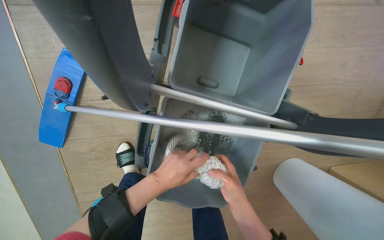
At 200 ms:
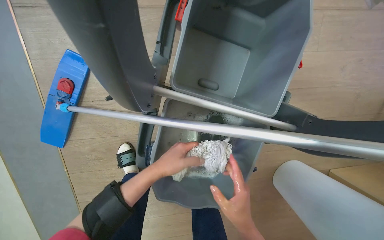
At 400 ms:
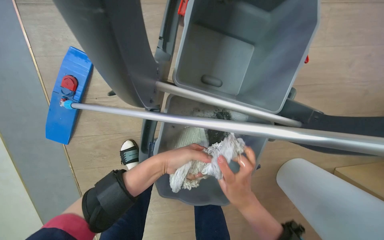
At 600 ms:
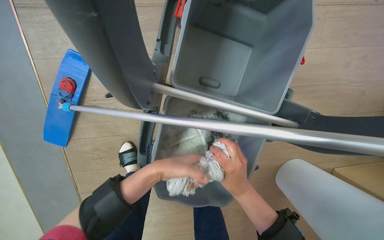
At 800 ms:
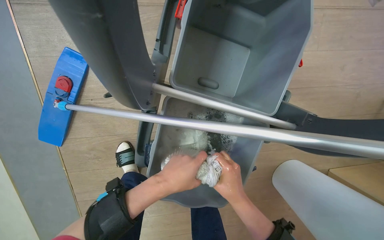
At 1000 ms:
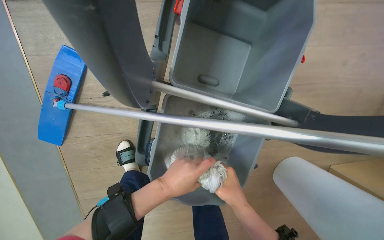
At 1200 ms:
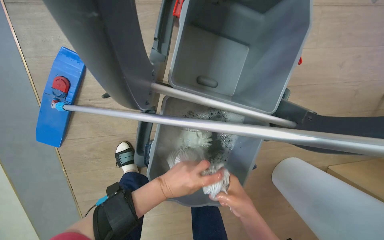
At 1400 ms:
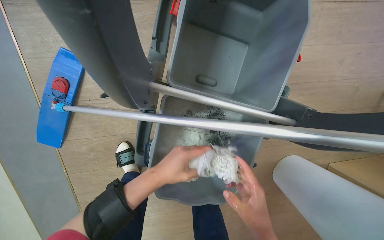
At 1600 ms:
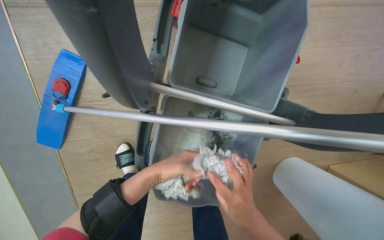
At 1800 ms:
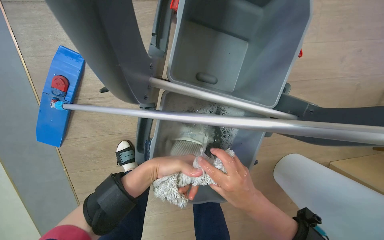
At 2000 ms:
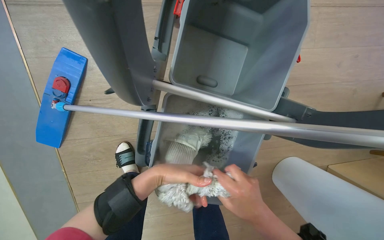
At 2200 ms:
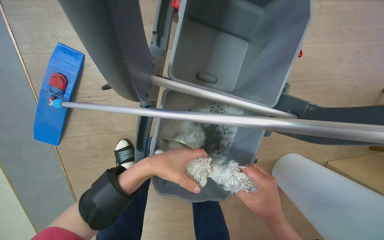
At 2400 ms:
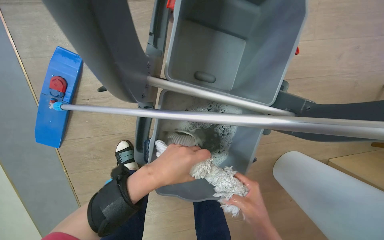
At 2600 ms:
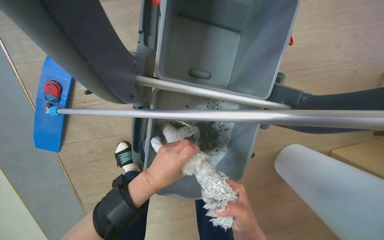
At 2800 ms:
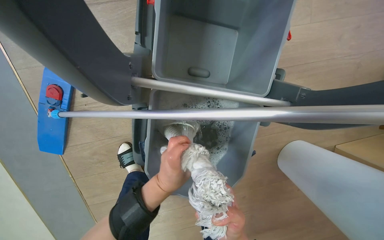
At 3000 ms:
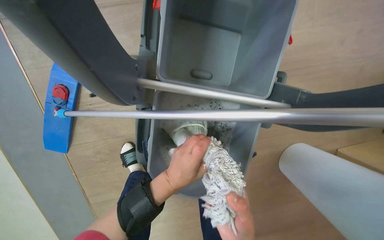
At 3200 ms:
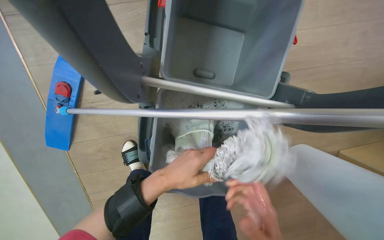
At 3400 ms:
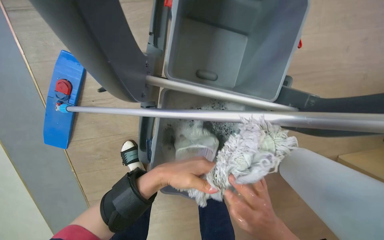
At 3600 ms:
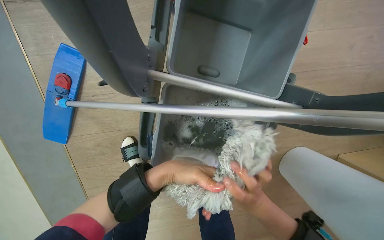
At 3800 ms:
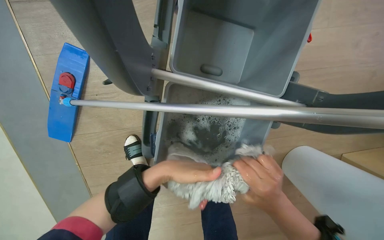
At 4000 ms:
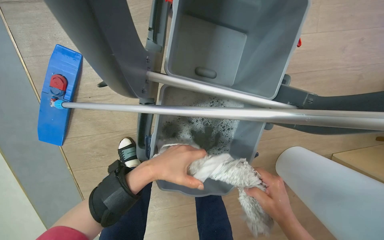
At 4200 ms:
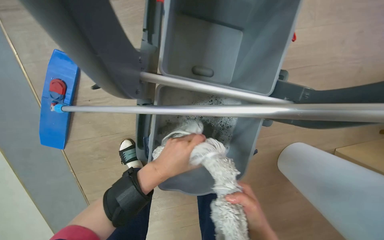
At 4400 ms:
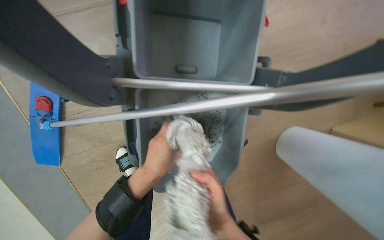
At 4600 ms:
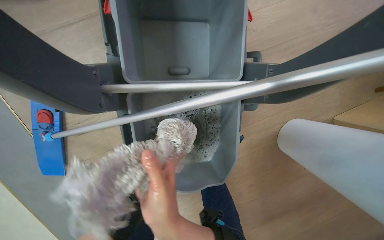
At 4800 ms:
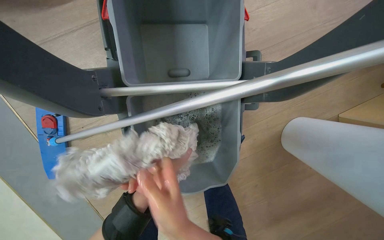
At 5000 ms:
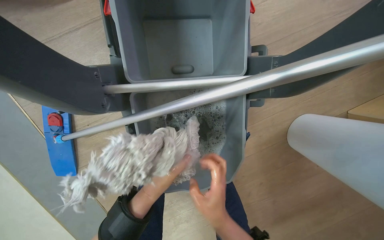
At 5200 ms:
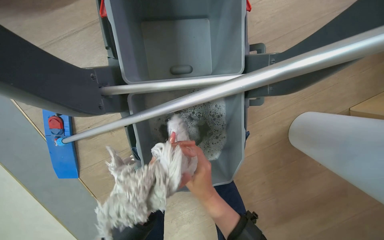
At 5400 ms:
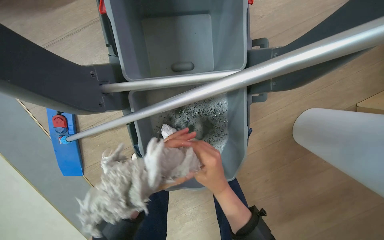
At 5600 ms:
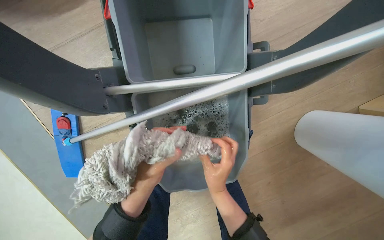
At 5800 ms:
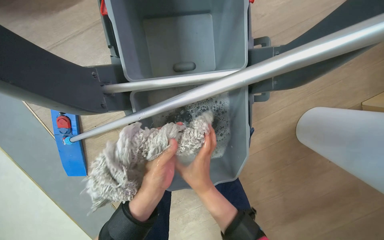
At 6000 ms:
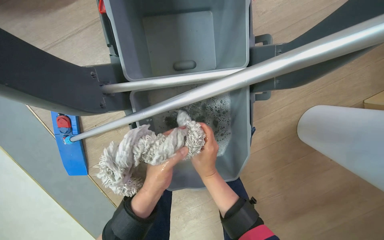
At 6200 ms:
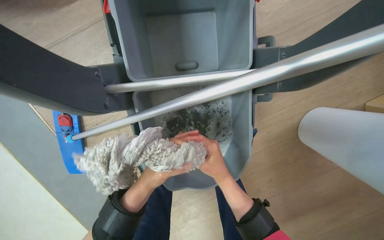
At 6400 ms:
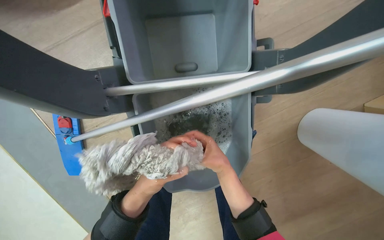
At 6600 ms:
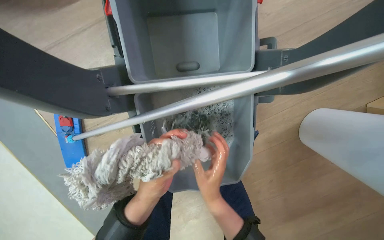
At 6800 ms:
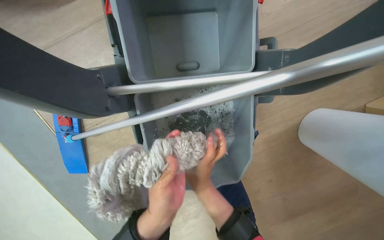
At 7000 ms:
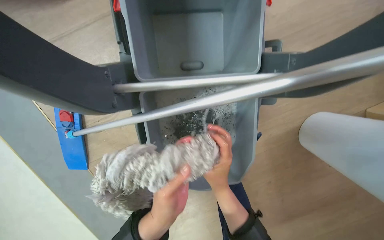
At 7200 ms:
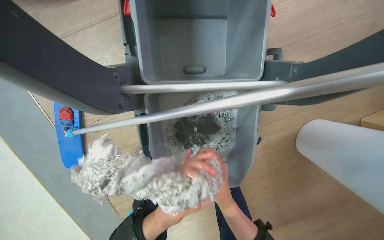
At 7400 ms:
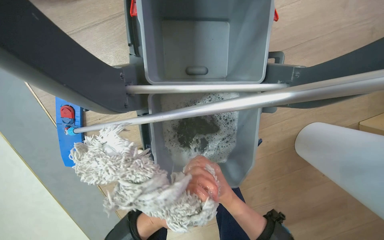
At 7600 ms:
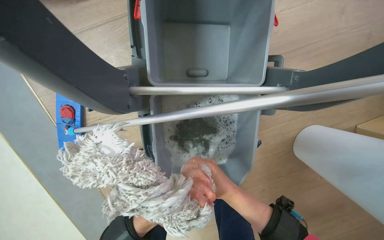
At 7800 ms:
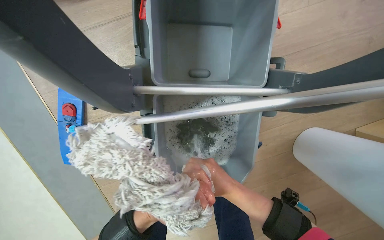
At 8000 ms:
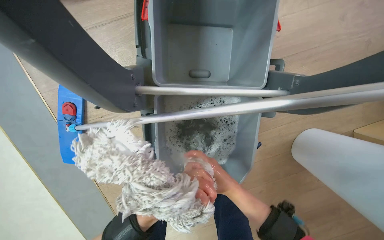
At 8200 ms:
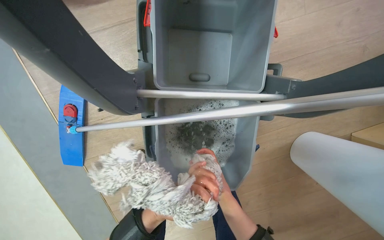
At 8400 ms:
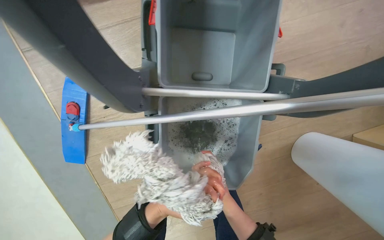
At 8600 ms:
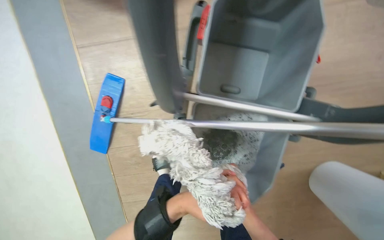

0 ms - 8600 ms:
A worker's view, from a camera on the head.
Job: preparing cleaning supplies.
The whole recording: Preparing mop for cleaning. The worker washes and wrings out the mop head and a cloth in the cleaning bucket.
0 ms - 1400 ms: The right hand moves nearer to the camera, roughly 10 cm.
5800 ms - 7200 ms: The hands stay close to where they were, moving slightly.

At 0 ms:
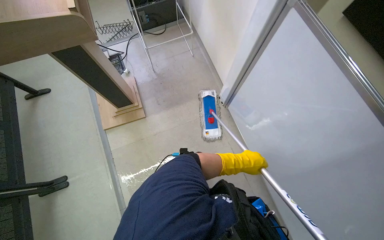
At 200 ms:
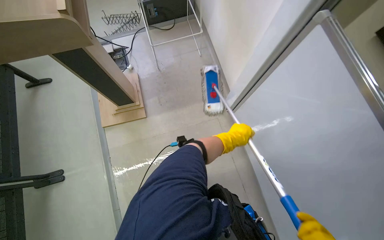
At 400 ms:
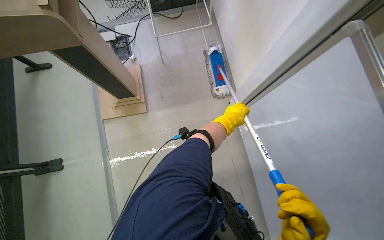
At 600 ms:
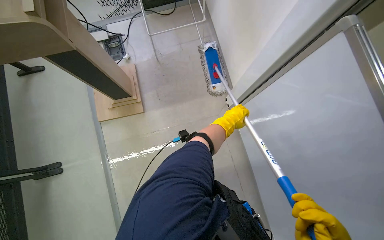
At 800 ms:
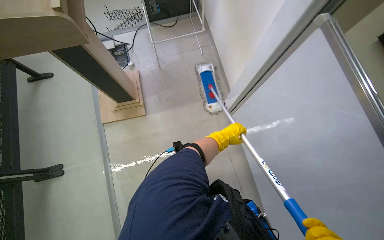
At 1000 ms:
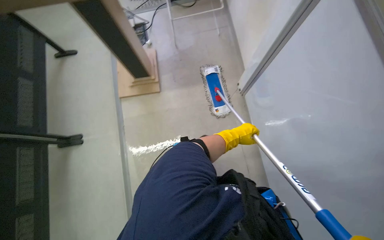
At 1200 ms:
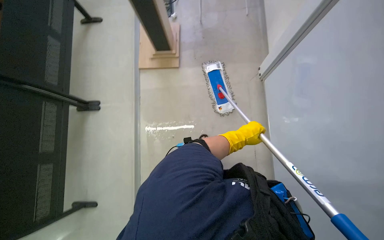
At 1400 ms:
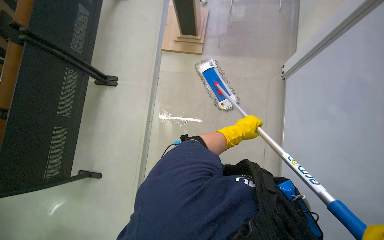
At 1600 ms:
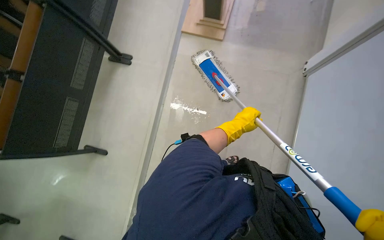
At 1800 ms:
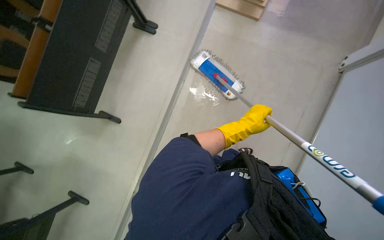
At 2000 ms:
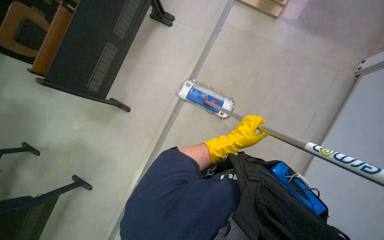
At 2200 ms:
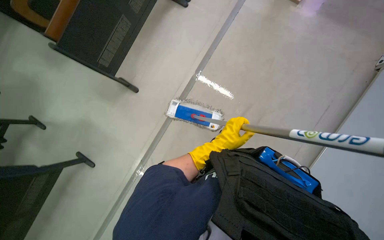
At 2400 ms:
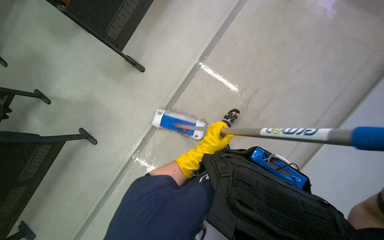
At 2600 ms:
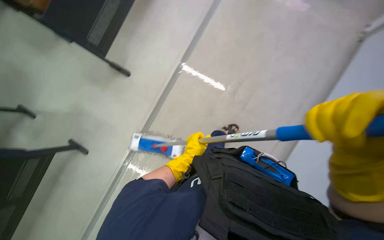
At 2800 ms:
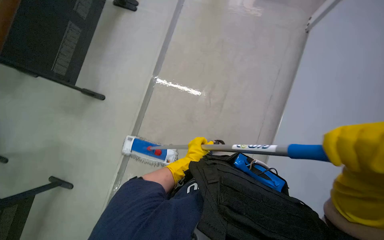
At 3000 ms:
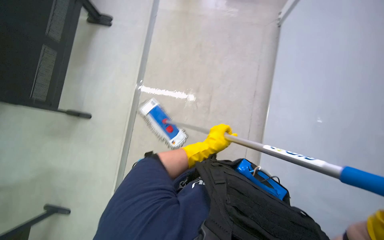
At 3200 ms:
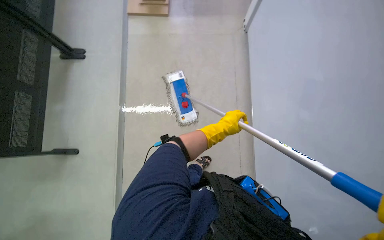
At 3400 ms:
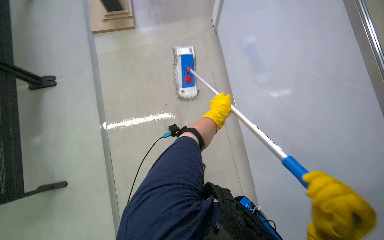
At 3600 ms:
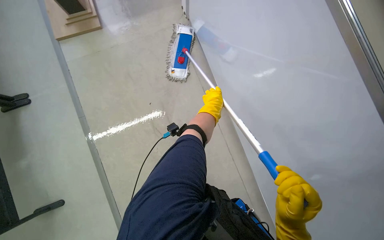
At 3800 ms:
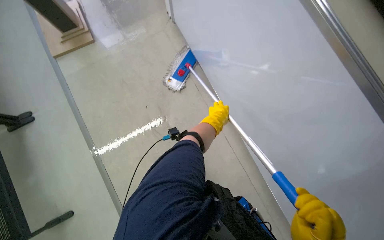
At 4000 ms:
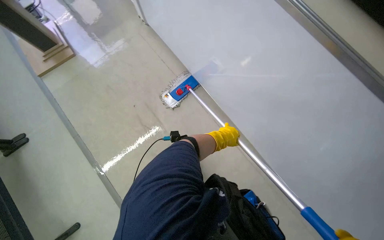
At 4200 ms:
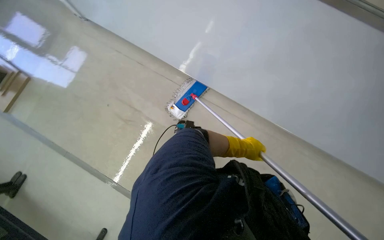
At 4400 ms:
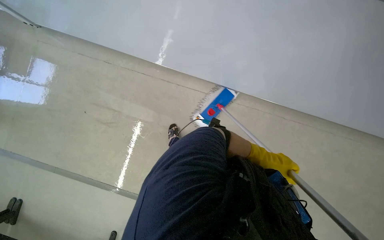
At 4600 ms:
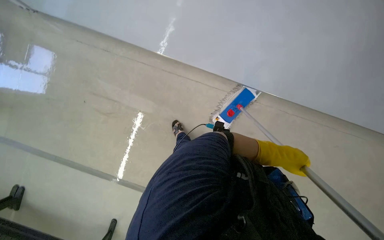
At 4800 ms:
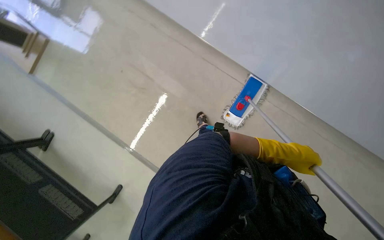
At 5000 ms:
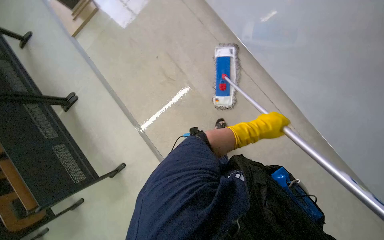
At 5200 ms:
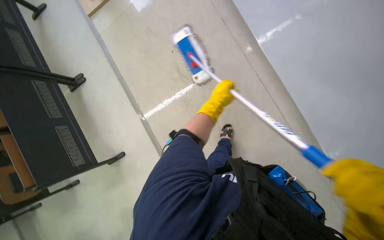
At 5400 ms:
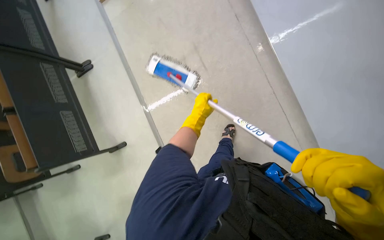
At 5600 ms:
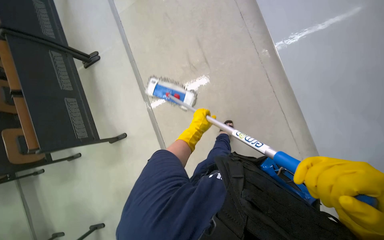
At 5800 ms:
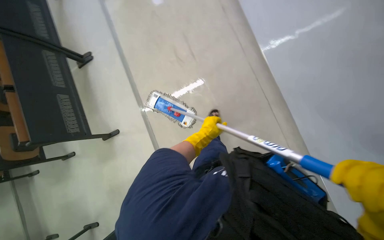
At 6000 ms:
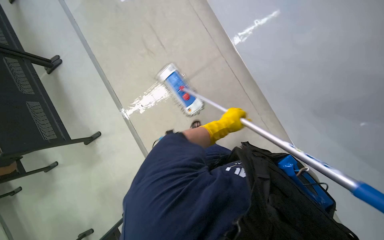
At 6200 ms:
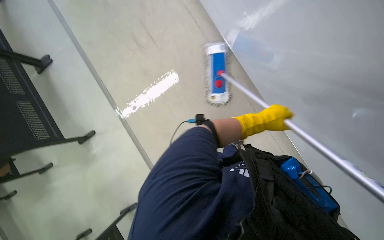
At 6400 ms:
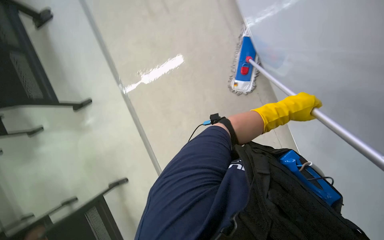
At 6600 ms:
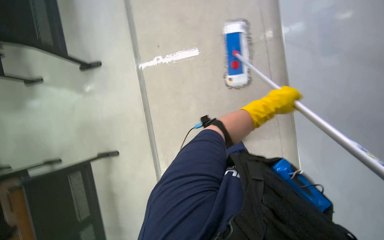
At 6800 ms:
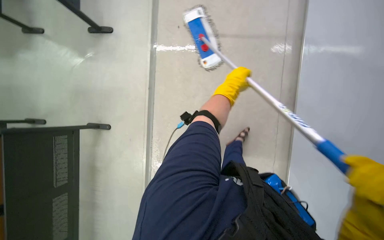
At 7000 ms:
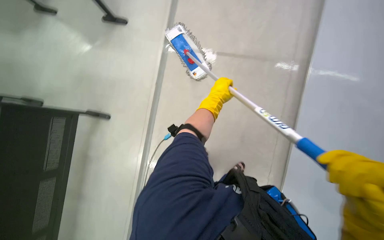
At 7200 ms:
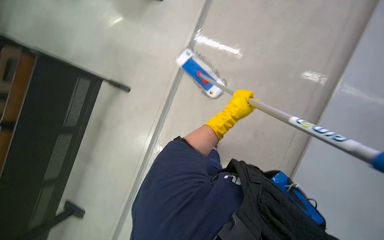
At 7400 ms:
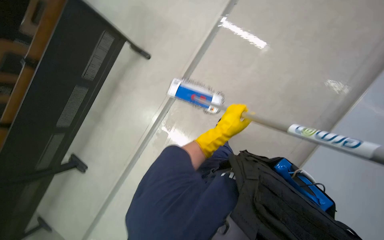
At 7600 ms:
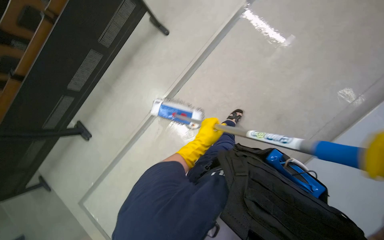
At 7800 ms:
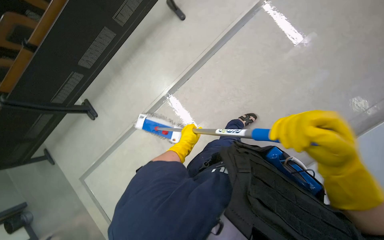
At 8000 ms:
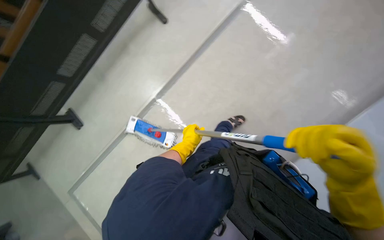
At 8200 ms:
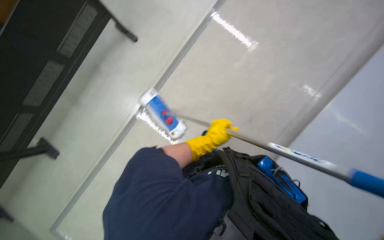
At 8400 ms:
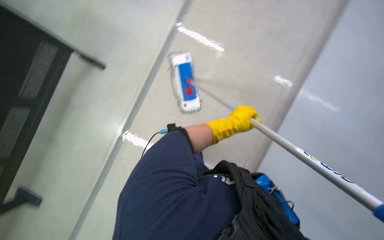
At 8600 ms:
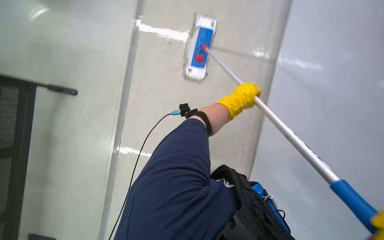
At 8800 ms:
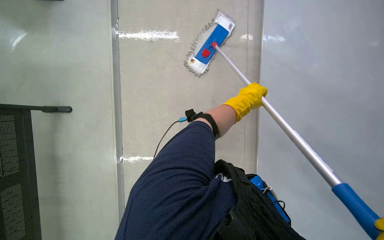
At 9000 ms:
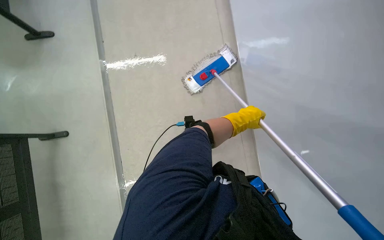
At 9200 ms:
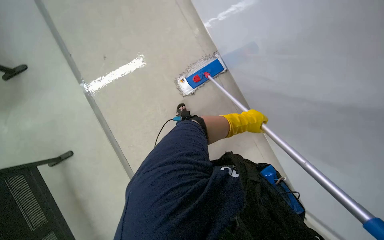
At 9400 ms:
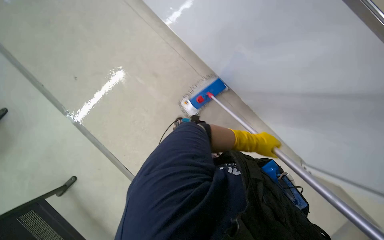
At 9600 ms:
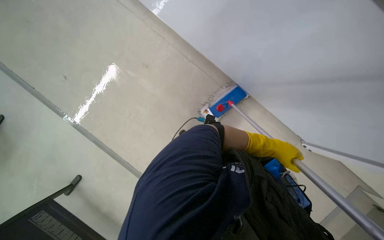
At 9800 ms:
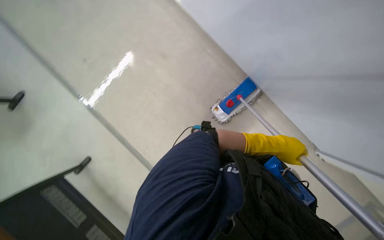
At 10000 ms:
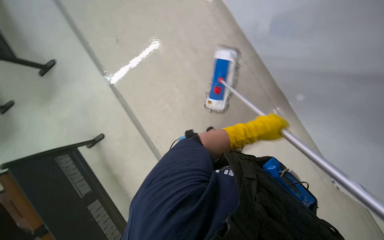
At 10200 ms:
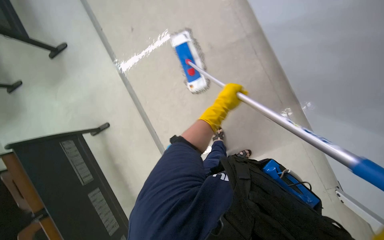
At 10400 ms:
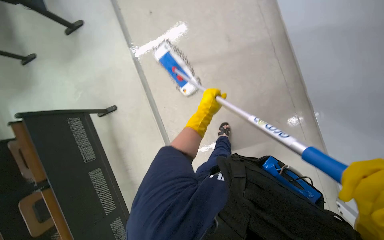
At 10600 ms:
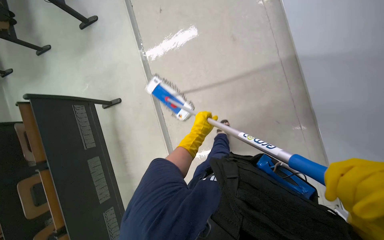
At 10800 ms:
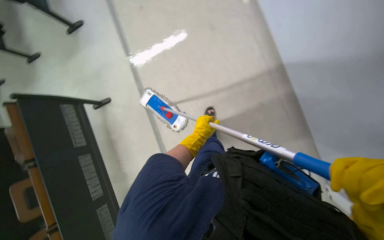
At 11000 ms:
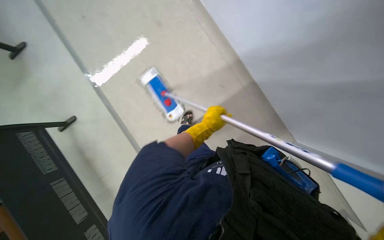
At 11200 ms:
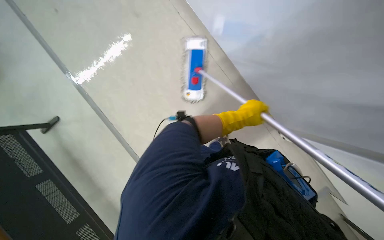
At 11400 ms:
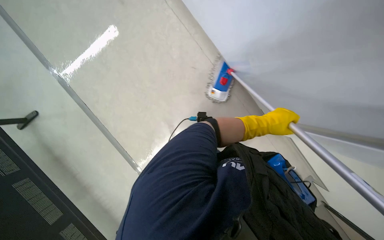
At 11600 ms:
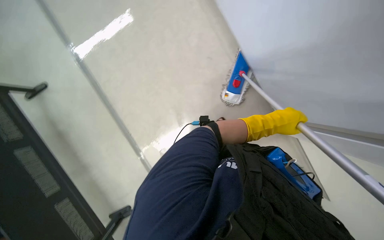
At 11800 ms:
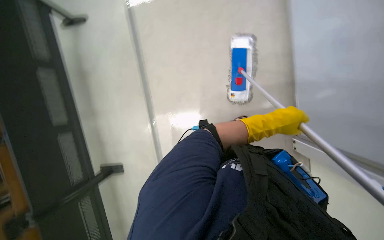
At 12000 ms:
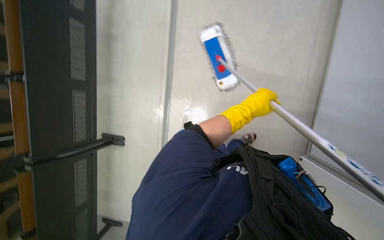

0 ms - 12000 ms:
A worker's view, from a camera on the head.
Job: mopping floor.
The whole recording: Mopping floor. The worker mops the floor with a flat mop.
0 ms - 1600 ms: The head rotates approximately 30 degrees to the left.
6000 ms - 7600 ms: The scene turns about 30 degrees clockwise in the picture.
7600 ms - 9000 ms: The wearer's head swings about 35 degrees to the right. The left hand shifts roughly 40 cm to the right and up the picture.
9000 ms - 10400 ms: The head rotates approximately 30 degrees to the left.
